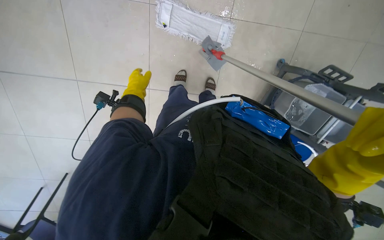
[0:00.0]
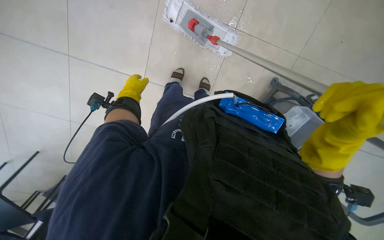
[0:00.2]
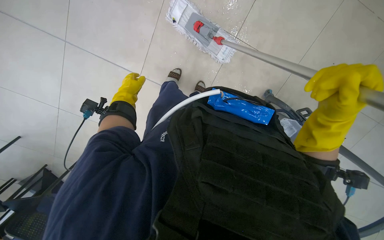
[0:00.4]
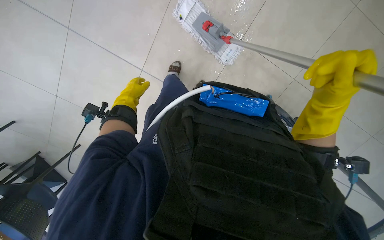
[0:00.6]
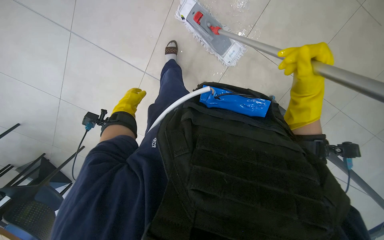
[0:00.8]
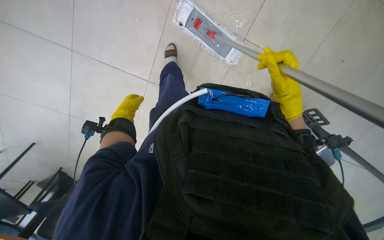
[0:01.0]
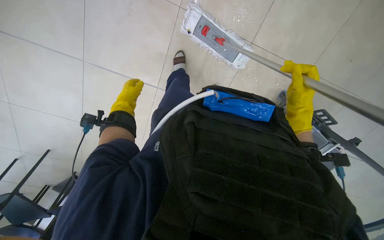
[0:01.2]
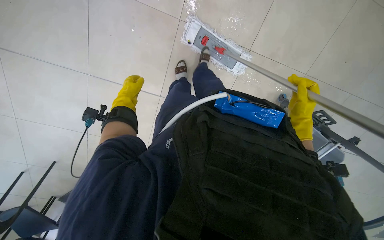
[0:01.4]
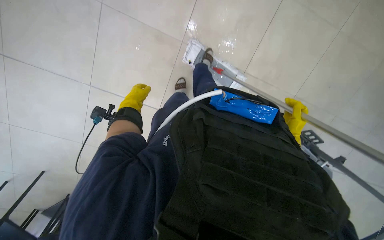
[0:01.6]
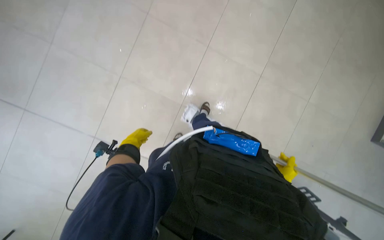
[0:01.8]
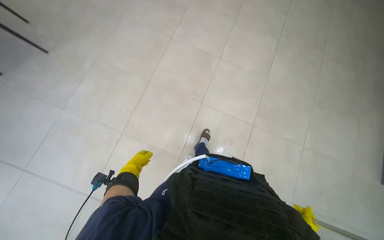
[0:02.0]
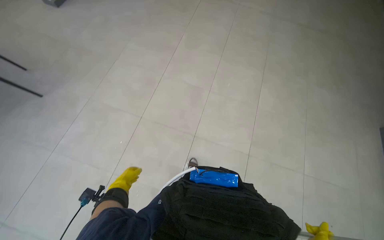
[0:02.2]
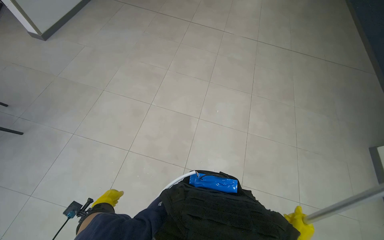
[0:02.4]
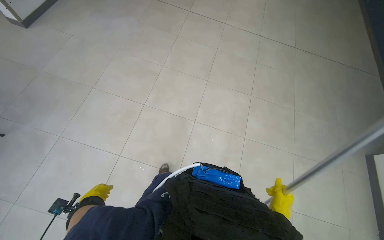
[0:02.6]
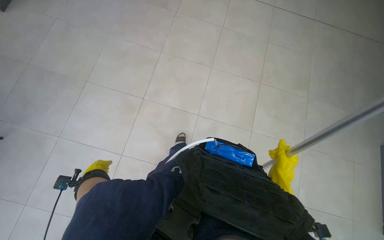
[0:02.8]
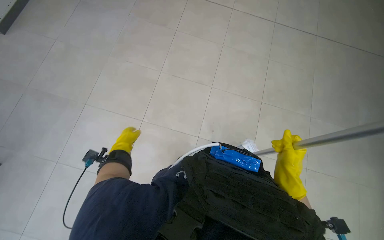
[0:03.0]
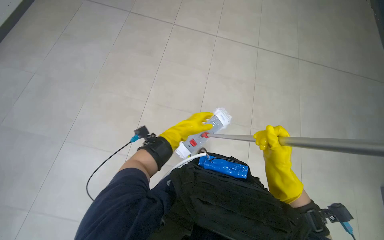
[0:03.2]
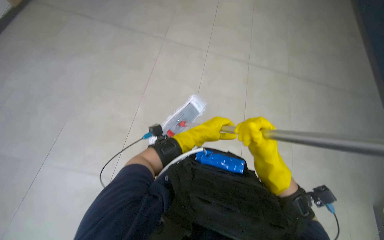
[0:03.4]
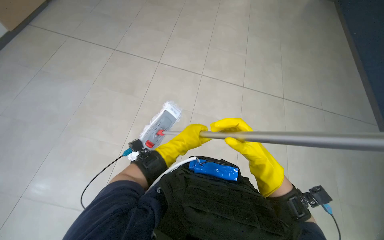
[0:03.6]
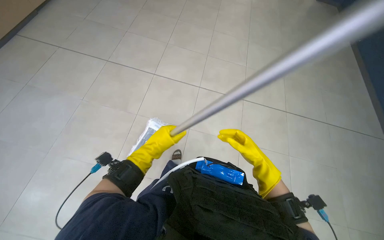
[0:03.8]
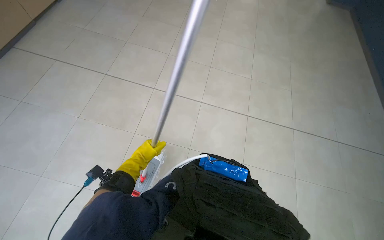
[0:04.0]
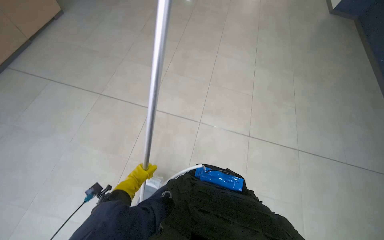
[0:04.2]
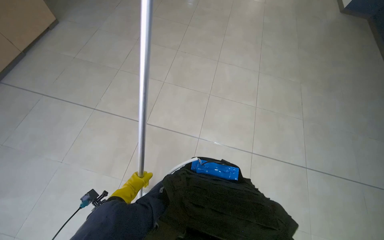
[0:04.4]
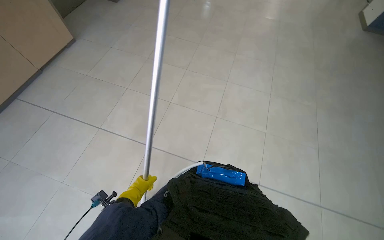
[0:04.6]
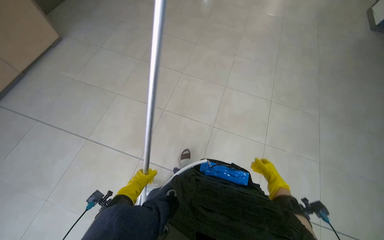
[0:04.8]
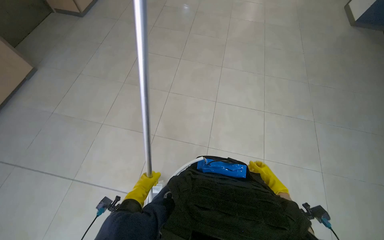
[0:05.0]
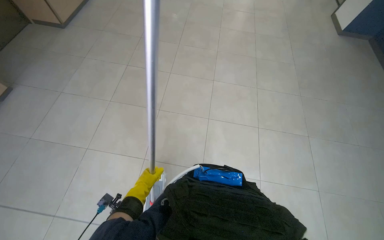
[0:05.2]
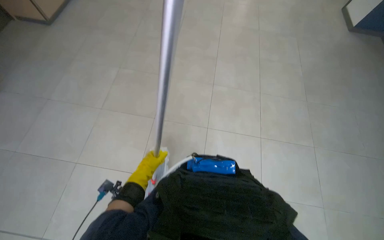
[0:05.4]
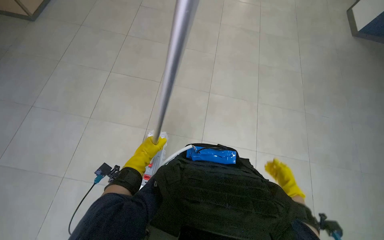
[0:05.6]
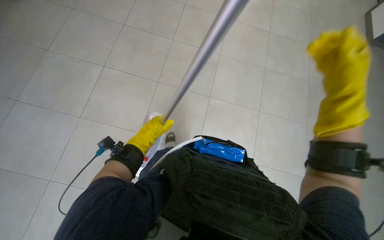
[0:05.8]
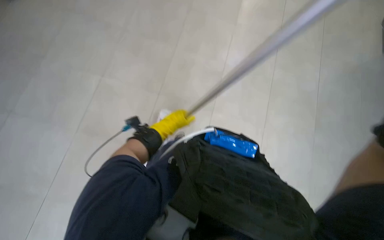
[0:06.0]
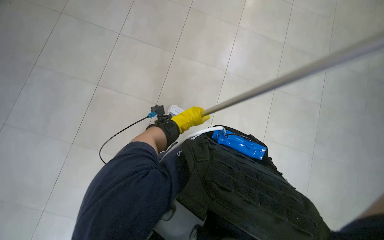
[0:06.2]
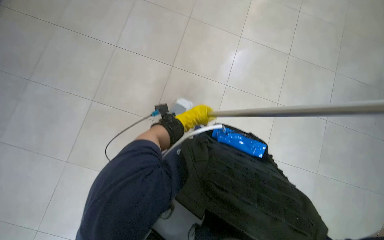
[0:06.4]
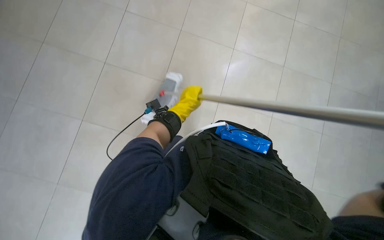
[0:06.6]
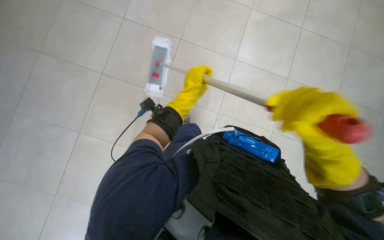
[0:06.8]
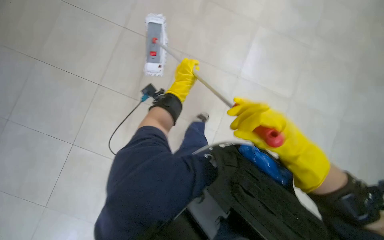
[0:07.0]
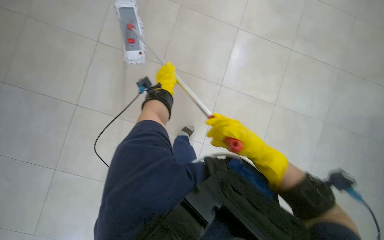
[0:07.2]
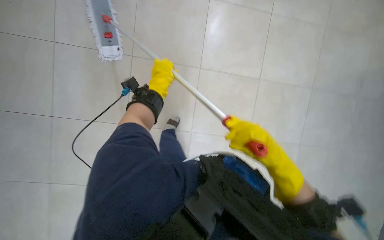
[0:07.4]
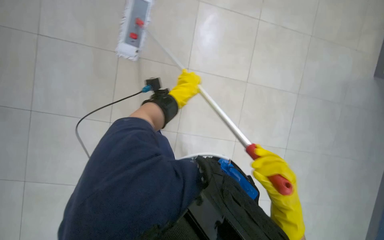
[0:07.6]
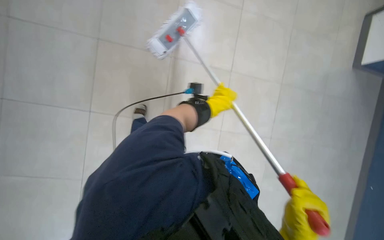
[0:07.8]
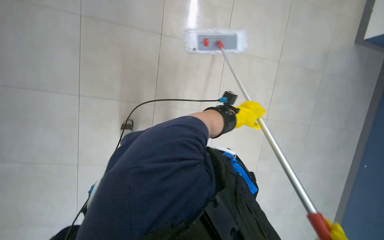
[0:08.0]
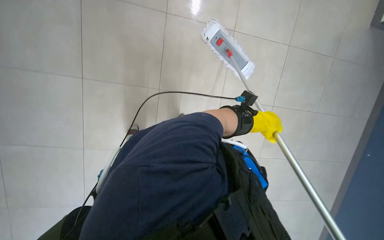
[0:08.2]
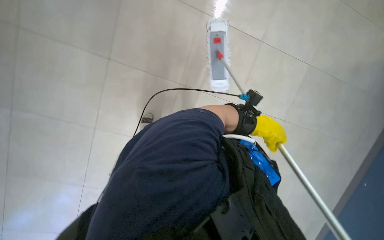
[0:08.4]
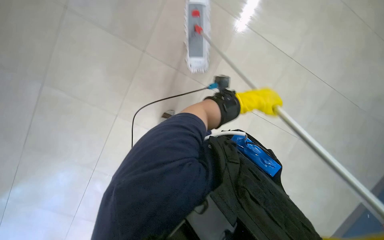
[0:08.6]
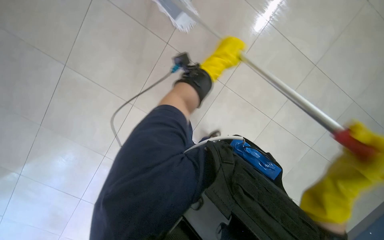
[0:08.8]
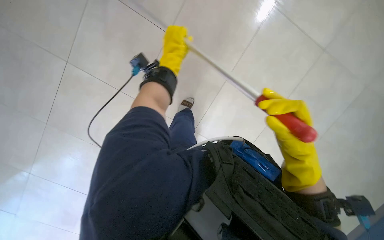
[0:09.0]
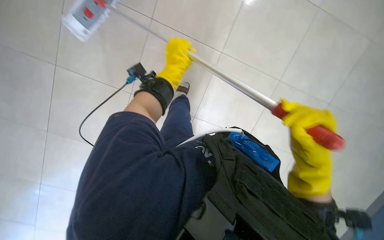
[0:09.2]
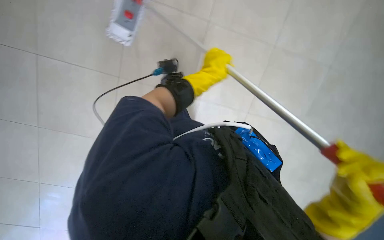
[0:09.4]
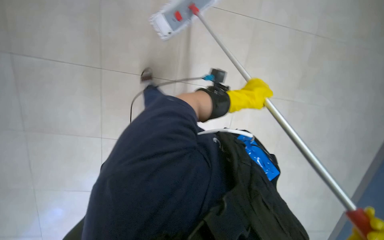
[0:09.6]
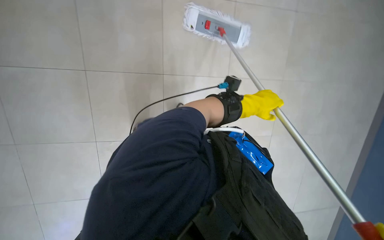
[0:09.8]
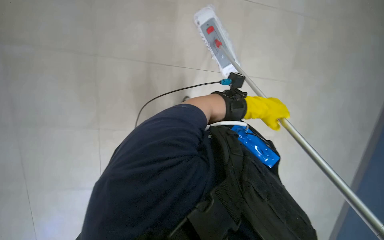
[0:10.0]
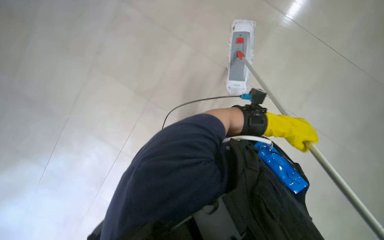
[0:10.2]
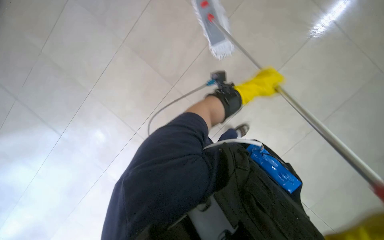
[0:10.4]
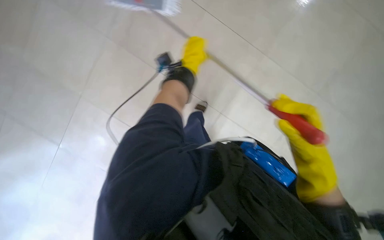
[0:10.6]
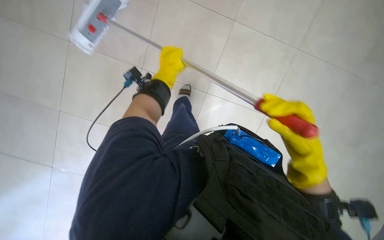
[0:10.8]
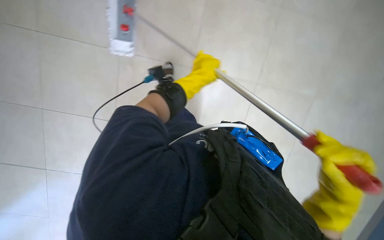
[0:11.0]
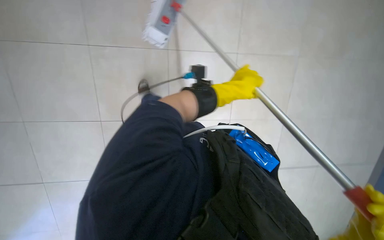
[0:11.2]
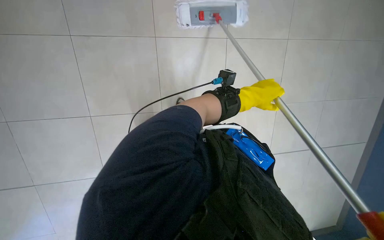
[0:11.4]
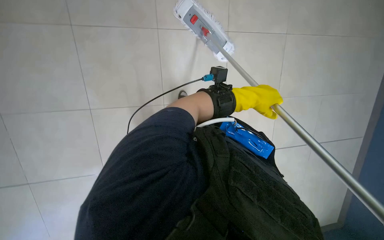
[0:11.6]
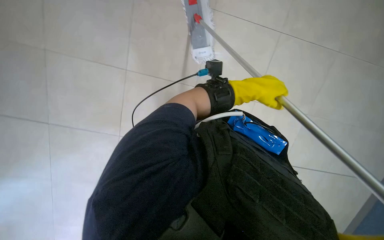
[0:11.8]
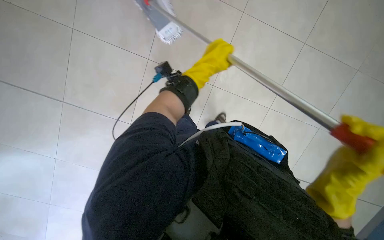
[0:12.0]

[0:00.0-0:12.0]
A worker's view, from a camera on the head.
Job: mopping floor.
The whole recording: Mopping tiled floor. The worker mops the tiled floor, periodically rinsing and wringing the mop head.
0:01.6 to 0:03.0: The view tilts approximately 45 degrees upward.
0:03.0 to 0:04.4: The view tips upward by some 15 degrees.
0:04.4 to 0:06.0: The left hand heads up the picture and to the right, covering about 35 cm.
0:07.6 to 0:09.0: The left hand shifts about 10 cm up the picture, and moves about 20 cm to the right and comes back.
0:09.0 to 0:10.4: The left hand shifts approximately 25 cm to the right.
0:10.4 to 0:12.0: The view pans to the right by approximately 25 degrees.

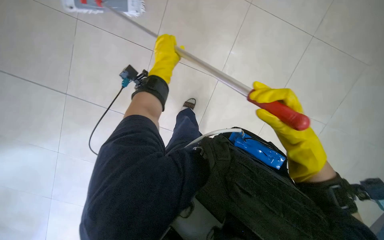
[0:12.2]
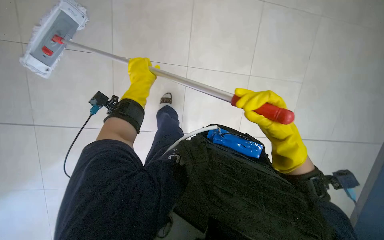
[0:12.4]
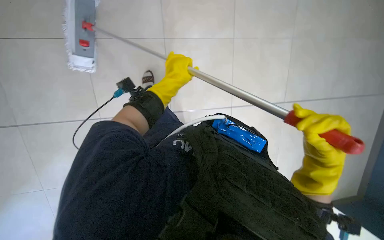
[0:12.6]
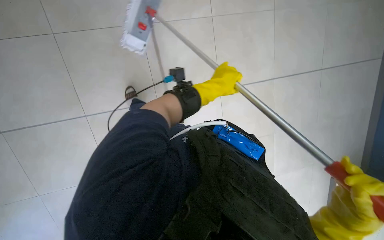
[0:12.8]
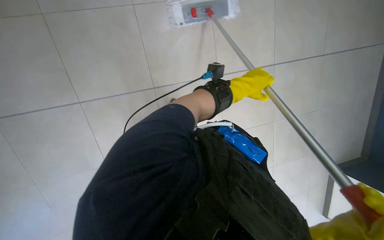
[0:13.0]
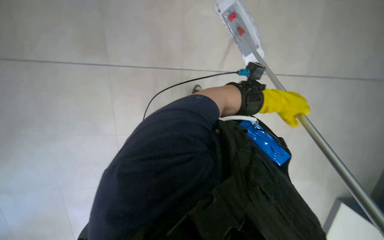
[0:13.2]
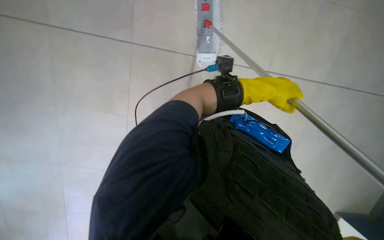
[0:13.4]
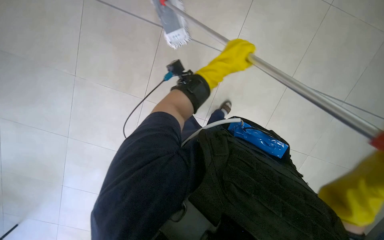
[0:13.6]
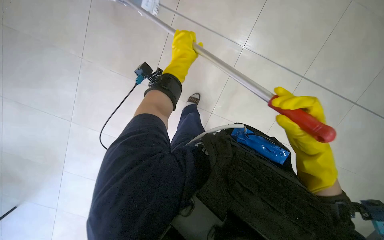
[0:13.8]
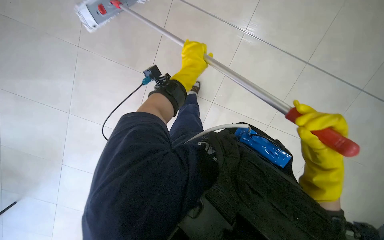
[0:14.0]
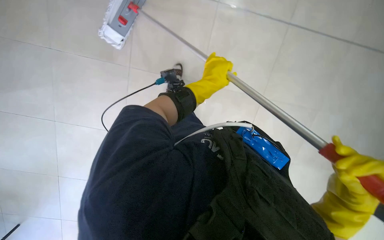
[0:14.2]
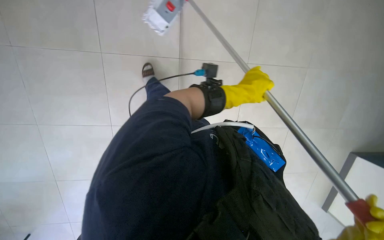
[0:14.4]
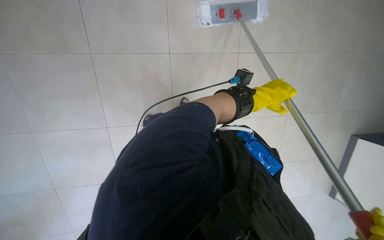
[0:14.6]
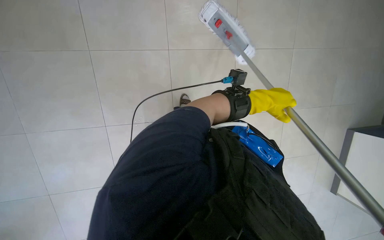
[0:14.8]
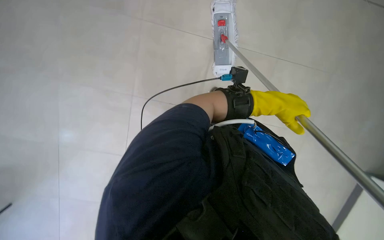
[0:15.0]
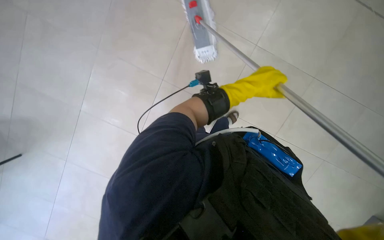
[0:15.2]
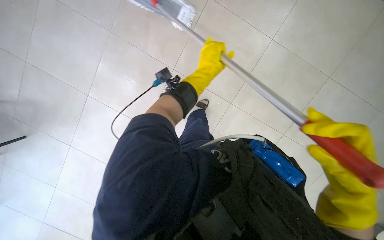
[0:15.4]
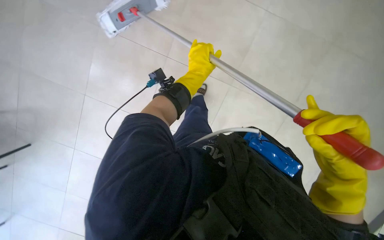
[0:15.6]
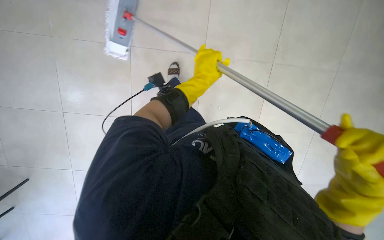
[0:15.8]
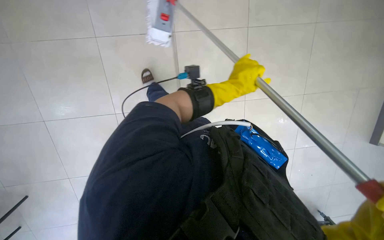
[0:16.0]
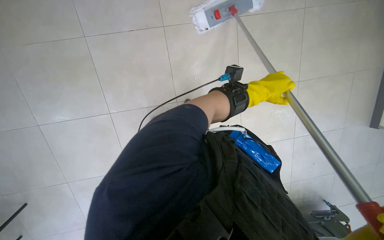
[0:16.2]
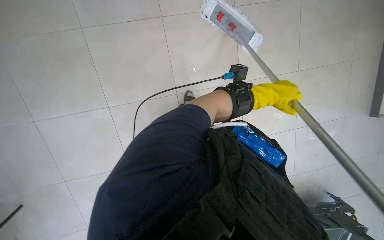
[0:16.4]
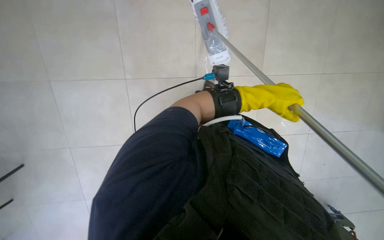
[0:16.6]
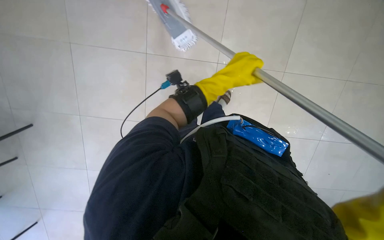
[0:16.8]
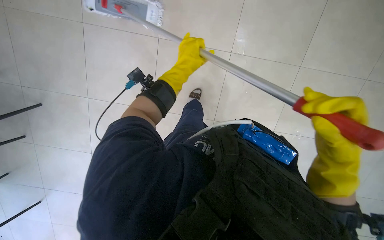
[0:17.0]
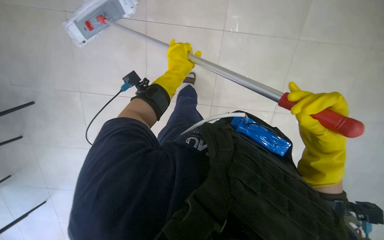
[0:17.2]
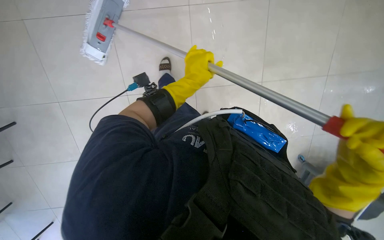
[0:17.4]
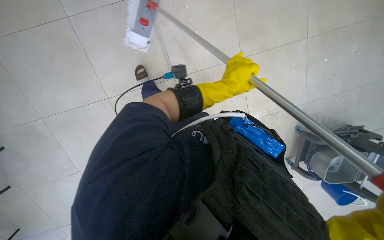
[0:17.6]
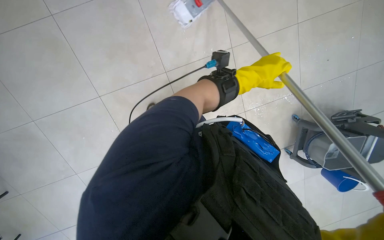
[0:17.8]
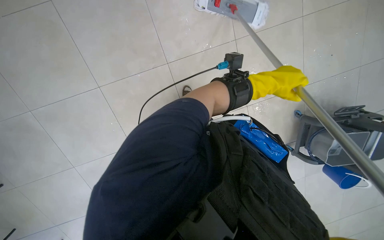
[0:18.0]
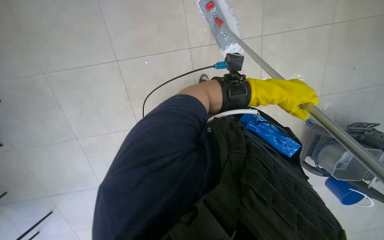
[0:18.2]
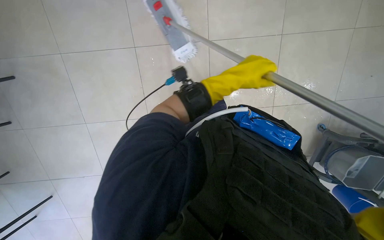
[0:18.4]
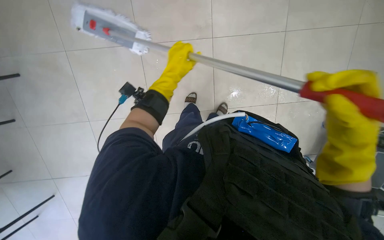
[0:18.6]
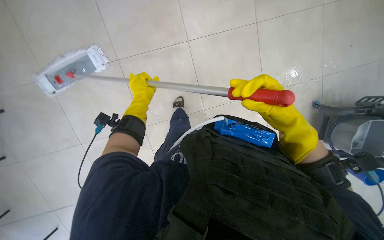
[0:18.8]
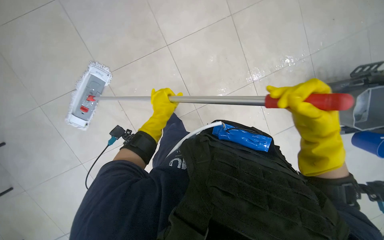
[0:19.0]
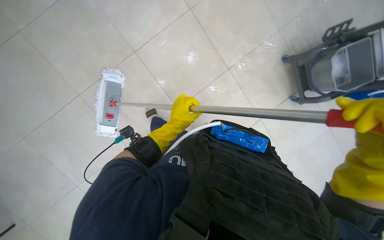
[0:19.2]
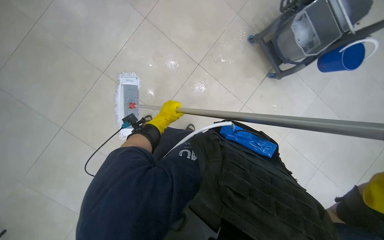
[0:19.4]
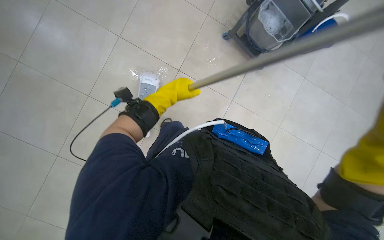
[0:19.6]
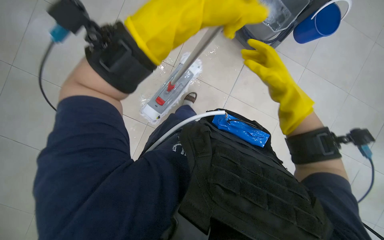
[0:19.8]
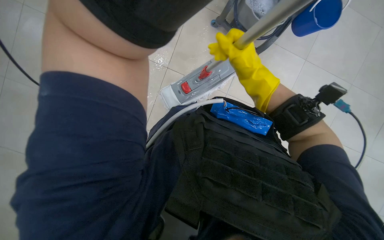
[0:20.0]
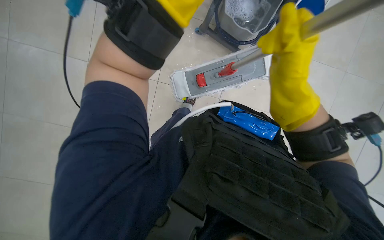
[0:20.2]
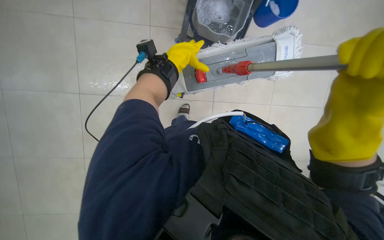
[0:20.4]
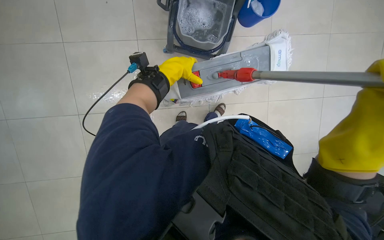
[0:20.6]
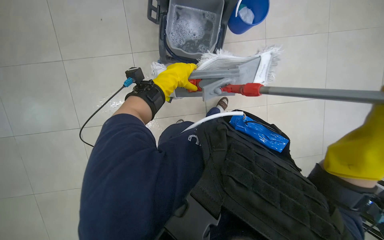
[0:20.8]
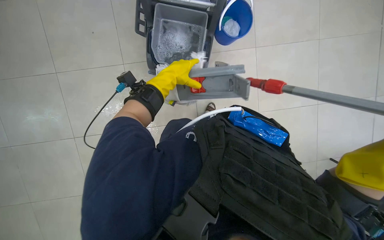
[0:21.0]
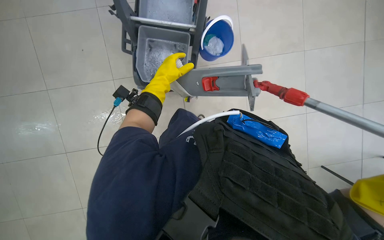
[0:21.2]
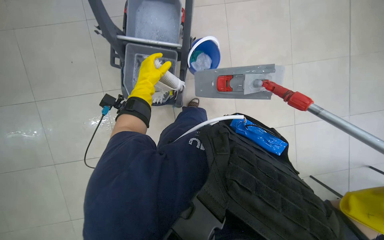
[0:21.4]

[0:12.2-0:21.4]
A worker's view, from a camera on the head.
Job: mopping floor.
The whole recording: Mopping tiled floor. The worker mops the tiled floor, periodically rinsing and wringing the mop head.
0:12.2 to 0:13.8: The head turns to the left by about 30 degrees.
0:13.8 to 0:15.2: The left hand travels down the picture and to the right by some 15 cm.
0:16.8 to 0:18.4: The head turns to the left by approximately 25 degrees. The left hand swings left and right, some 30 cm each way, with 2 reversals.
0:19.8 to 0:21.4: The view tilts approximately 15 degrees upward.
